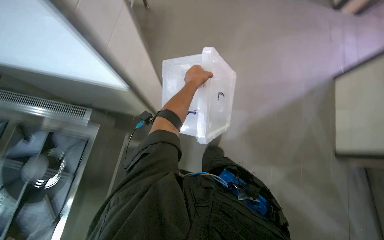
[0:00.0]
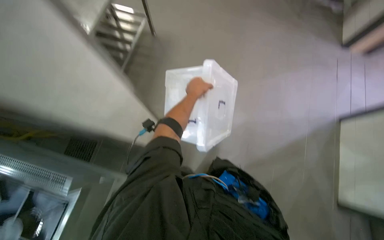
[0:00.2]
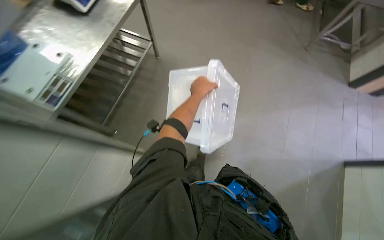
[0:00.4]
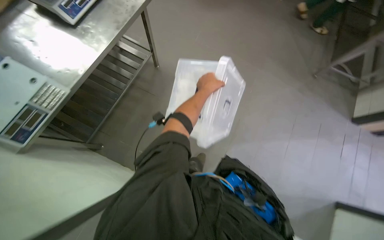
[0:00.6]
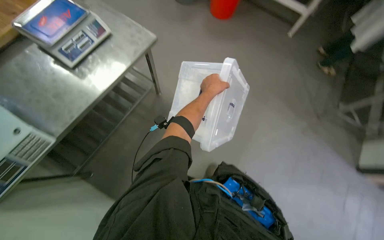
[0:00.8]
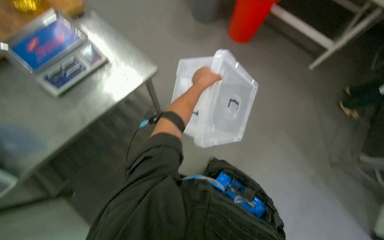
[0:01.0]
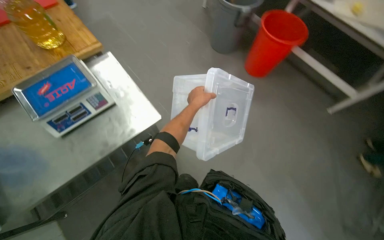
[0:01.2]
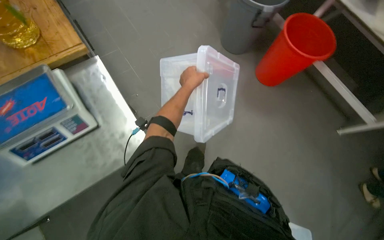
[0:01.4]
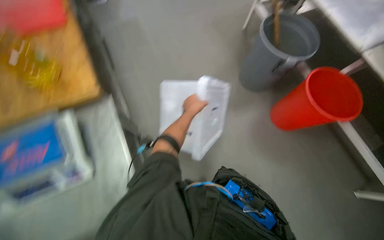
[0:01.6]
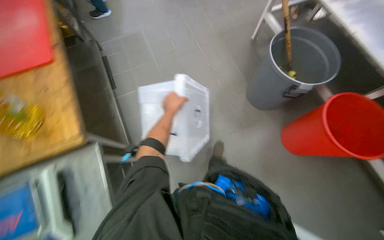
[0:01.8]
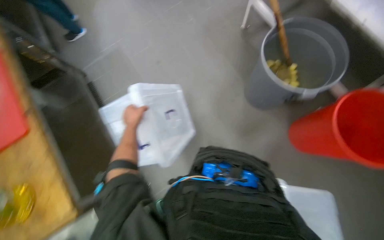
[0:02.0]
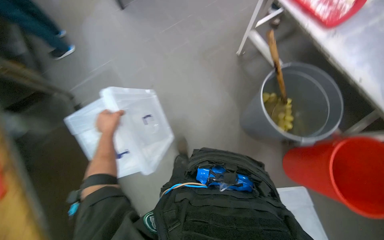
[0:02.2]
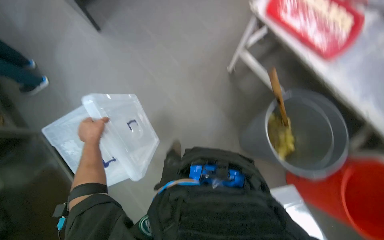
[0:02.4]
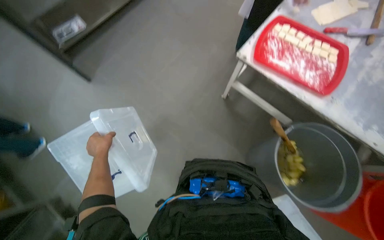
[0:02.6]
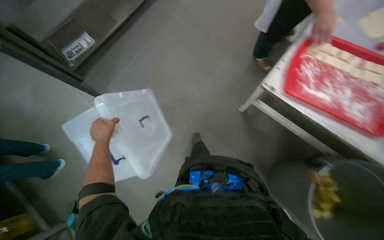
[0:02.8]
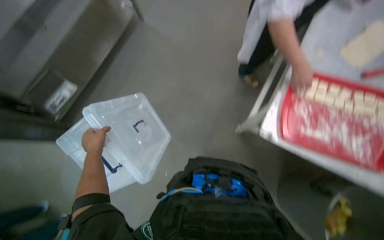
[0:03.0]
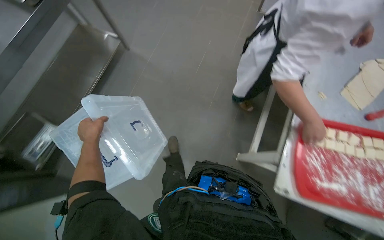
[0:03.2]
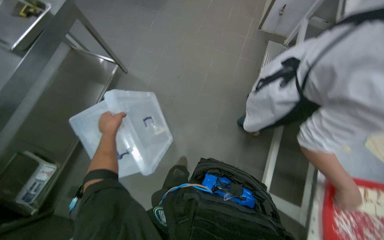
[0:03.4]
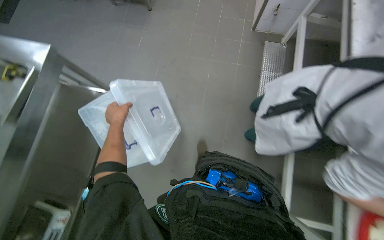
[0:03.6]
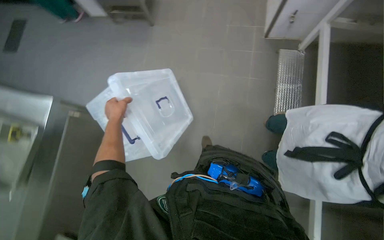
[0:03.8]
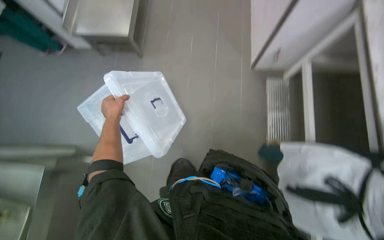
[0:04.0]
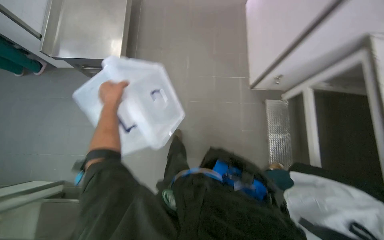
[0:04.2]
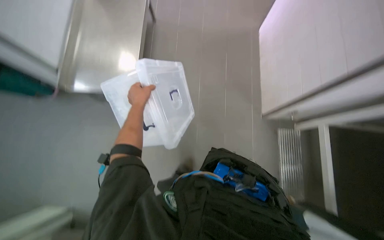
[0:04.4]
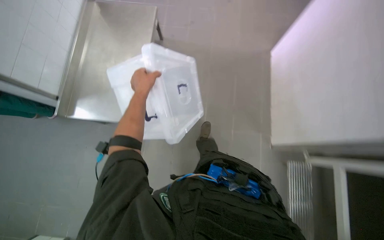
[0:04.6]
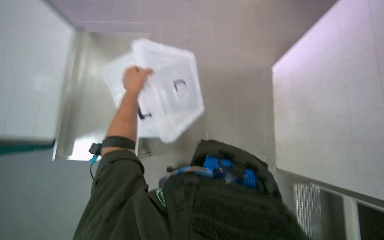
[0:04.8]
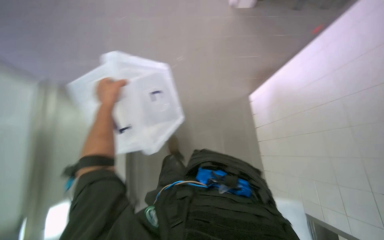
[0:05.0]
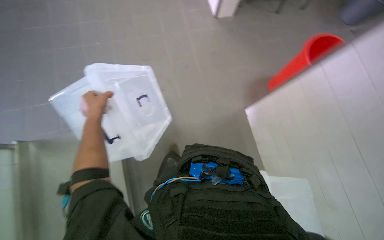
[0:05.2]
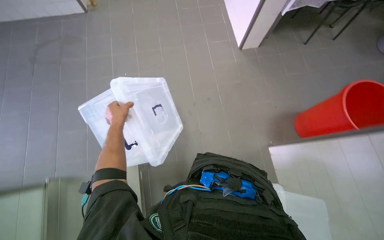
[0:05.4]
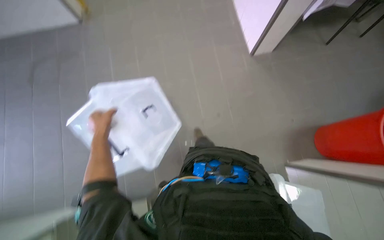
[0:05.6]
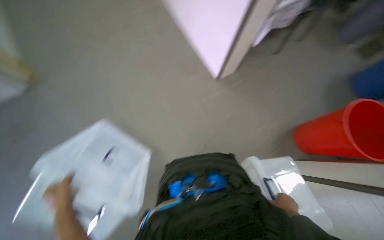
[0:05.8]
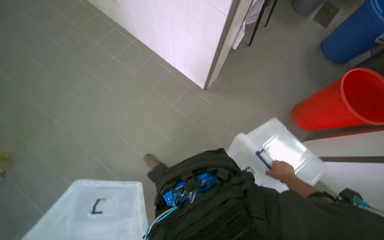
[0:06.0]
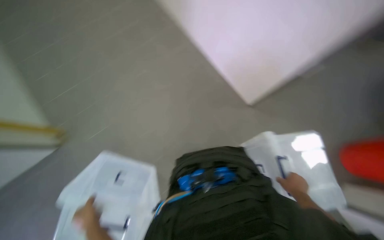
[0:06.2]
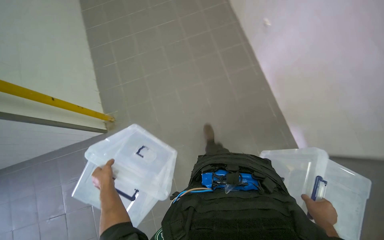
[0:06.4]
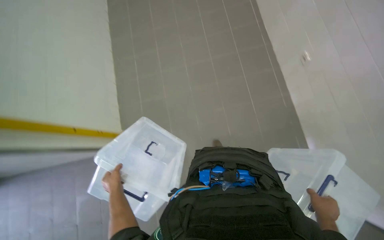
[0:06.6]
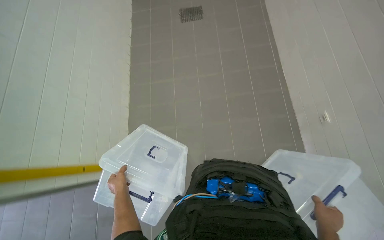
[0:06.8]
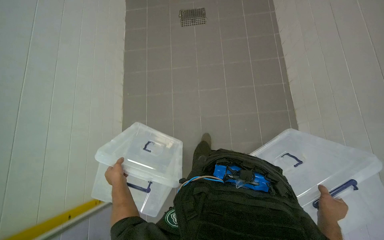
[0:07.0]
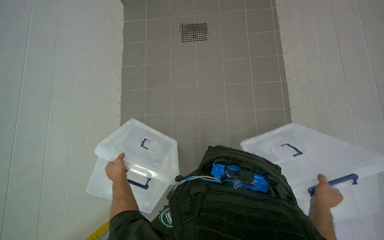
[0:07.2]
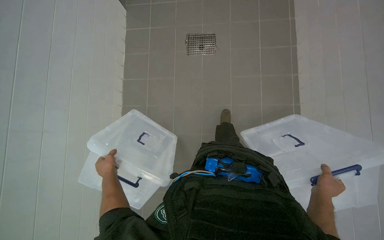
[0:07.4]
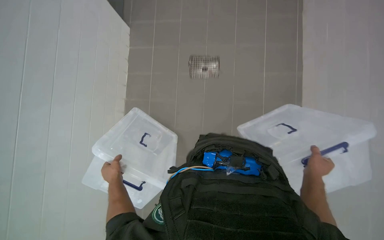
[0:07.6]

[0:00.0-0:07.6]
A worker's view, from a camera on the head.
Job: organizing items.
The whole recording: Carrying plastic containers. The worker carries two clear plastic containers through the kitchen.
0:00.0 to 0:01.6: The camera travels some 70 cm.
0:03.0 to 0:04.6: The head travels about 70 cm.
0:04.6 to 0:06.0: The camera is carried about 50 cm. The wearer's head swings approximately 30 degrees to the right.
0:06.0 to 0:07.6: The head turns to the left by approximately 30 degrees.

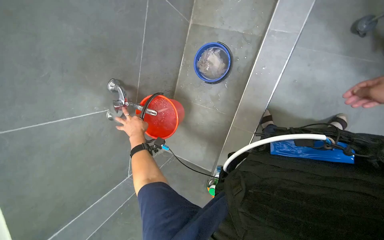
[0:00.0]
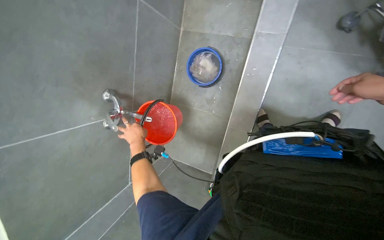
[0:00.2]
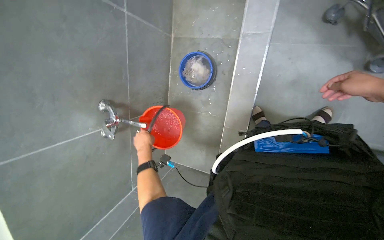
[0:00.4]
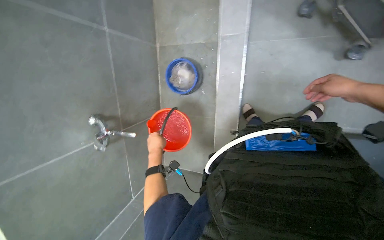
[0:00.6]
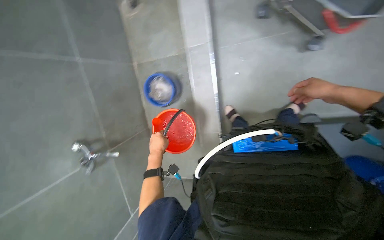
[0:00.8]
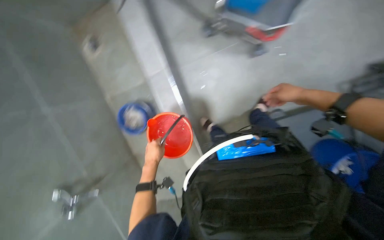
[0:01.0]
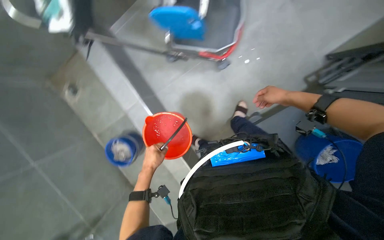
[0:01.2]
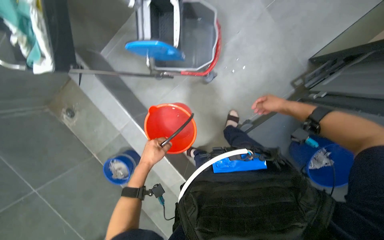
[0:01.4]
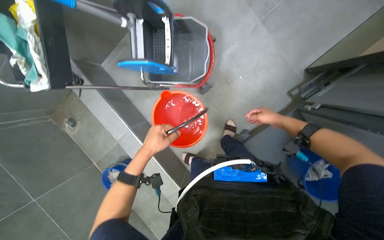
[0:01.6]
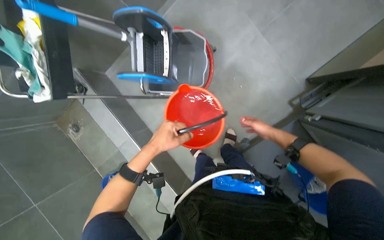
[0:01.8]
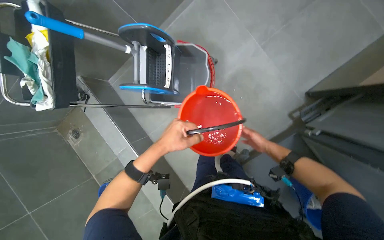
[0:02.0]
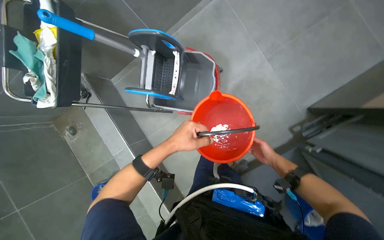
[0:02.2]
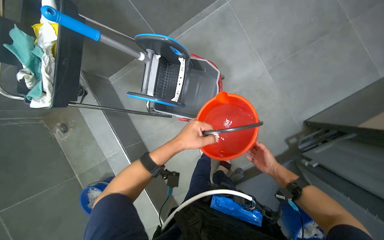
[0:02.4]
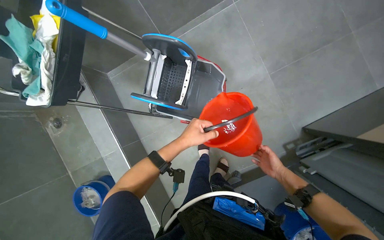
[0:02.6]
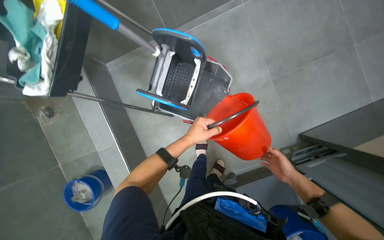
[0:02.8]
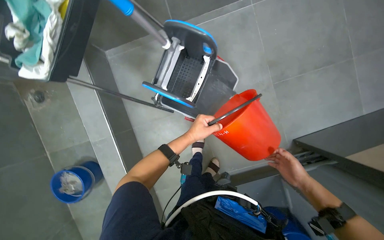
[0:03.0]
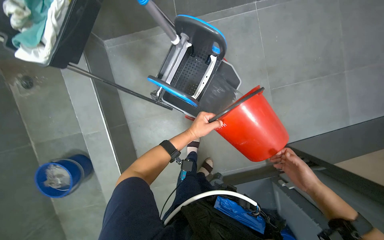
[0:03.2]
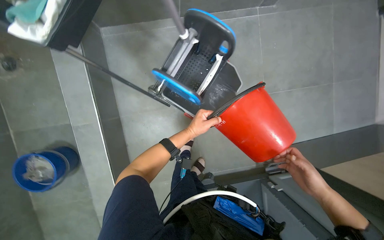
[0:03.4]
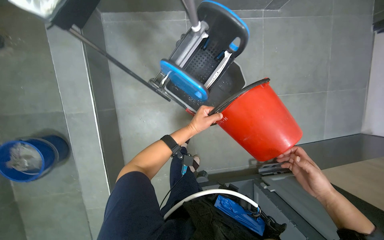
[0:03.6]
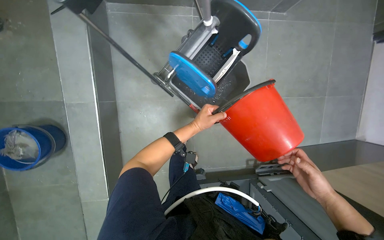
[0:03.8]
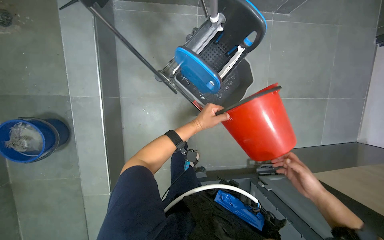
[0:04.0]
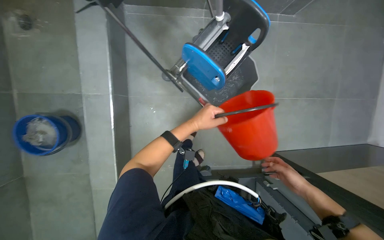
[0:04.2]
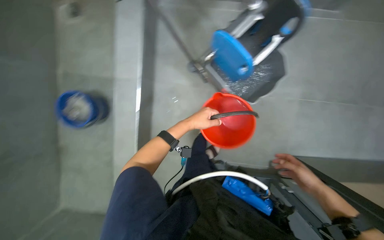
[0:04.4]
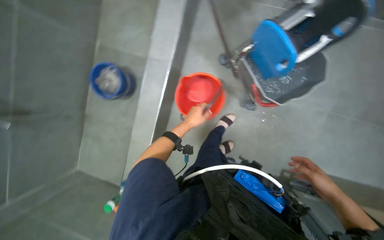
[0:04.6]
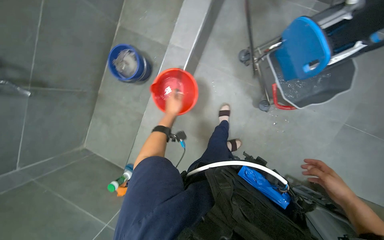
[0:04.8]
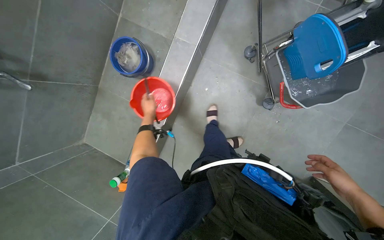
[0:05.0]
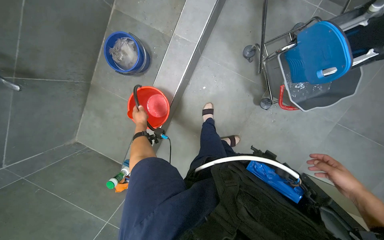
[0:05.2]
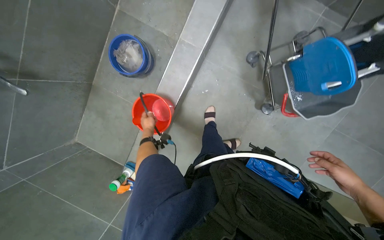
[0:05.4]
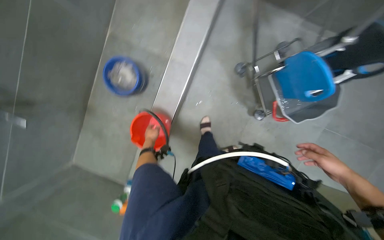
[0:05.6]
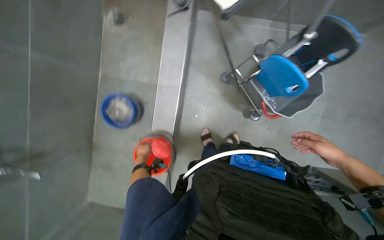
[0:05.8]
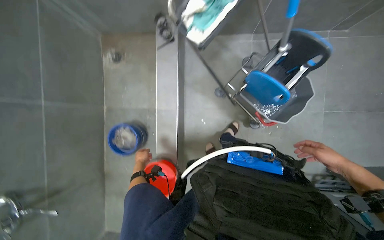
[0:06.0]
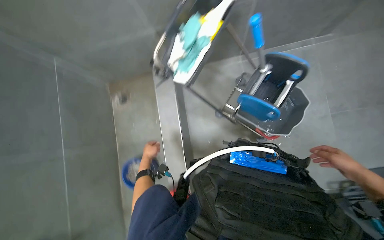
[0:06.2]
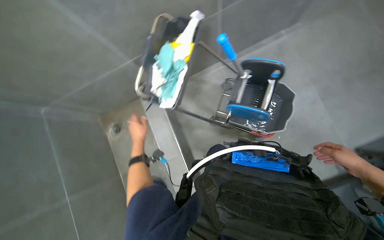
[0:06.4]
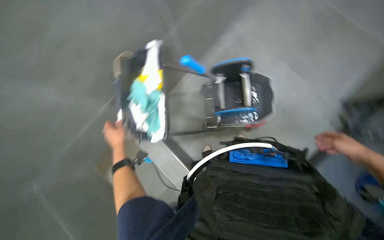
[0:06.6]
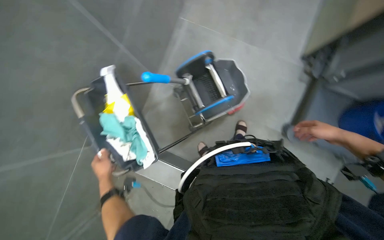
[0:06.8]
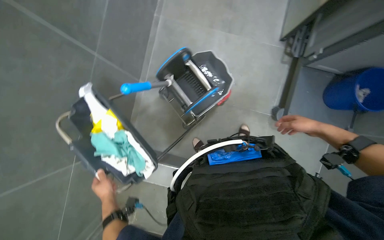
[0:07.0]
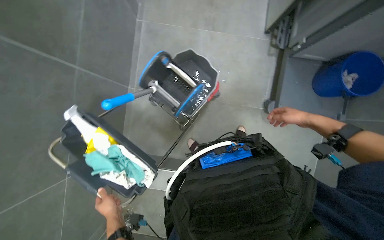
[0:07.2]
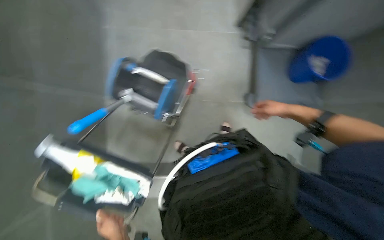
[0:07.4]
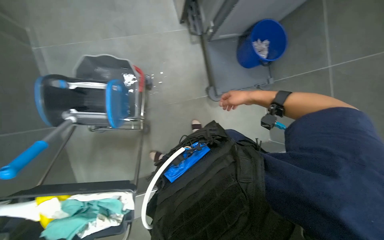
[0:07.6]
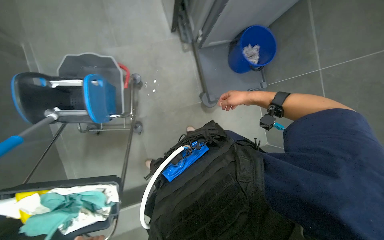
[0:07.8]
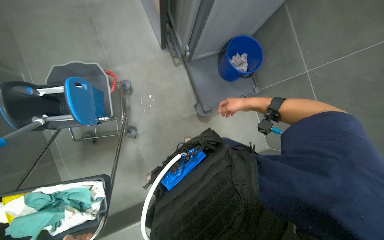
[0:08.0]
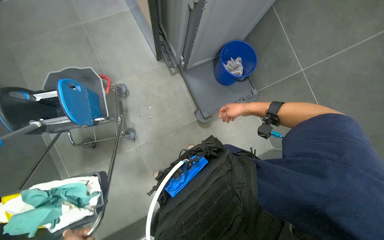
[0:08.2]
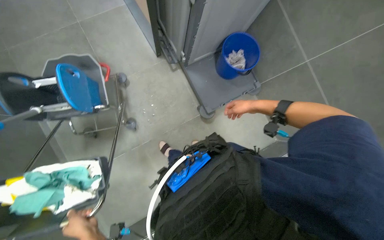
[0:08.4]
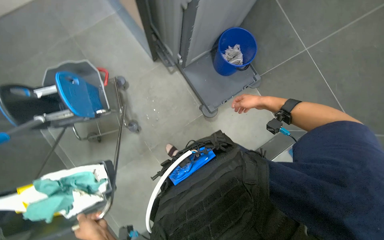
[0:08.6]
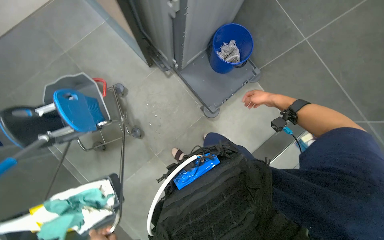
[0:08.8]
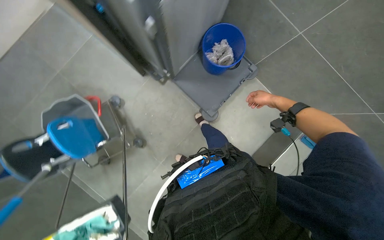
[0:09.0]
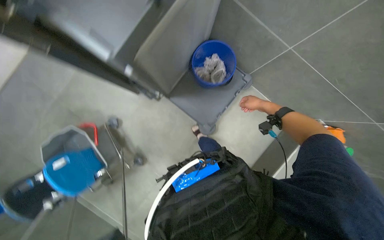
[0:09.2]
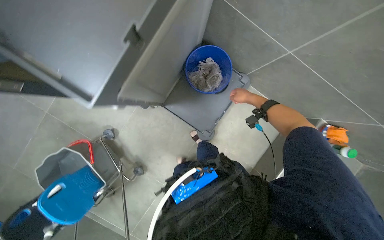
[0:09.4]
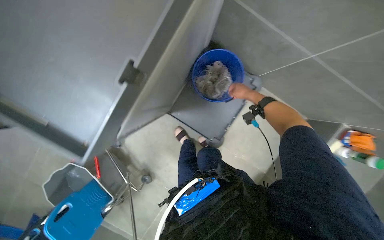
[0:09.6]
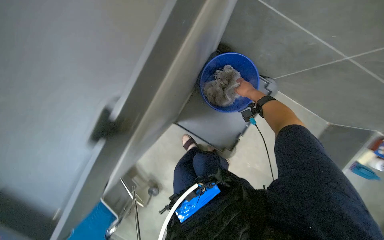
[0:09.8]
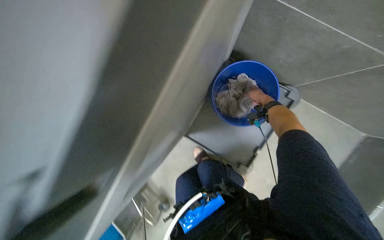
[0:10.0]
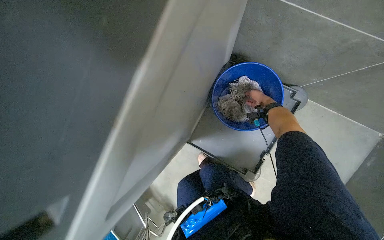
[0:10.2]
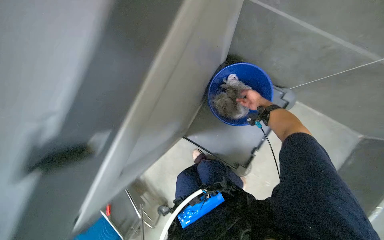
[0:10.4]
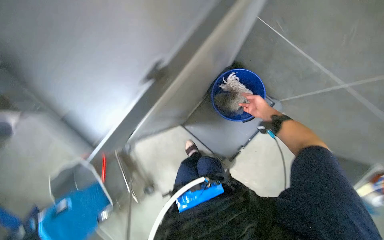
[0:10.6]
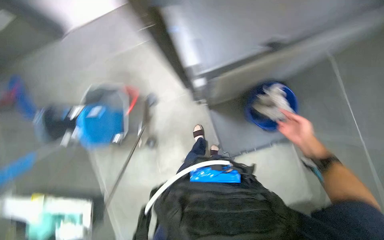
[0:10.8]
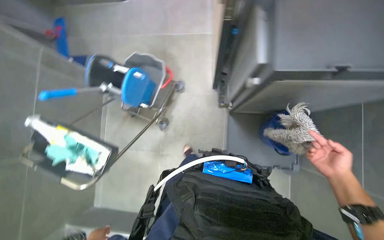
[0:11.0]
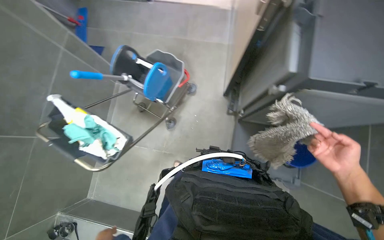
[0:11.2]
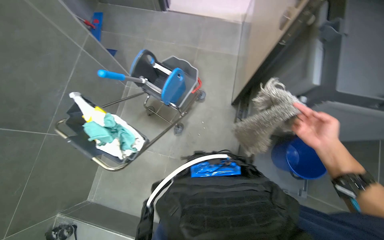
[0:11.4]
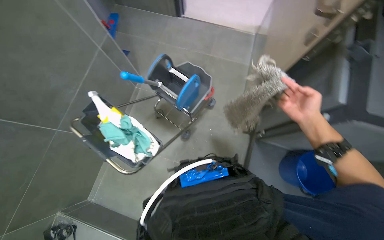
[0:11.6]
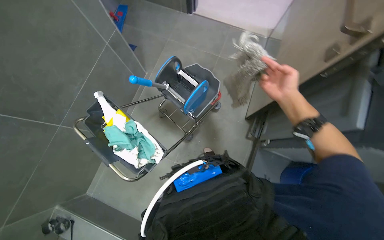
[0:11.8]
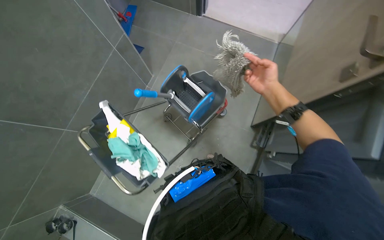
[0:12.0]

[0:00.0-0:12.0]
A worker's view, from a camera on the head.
Job: preparing cleaning supplies.
The whole recording: Preparing cleaning cart. The worker organizes the cleaning cart by placing the bucket, exchanging mop heads, and gathering supplies.
0:00.0 to 0:01.6: The head turns to the right by roughly 50 degrees. The wearer looks roughly 25 degrees further upward.
0:06.0 to 0:07.6: The head turns to the right by some 90 degrees. The view tilts about 20 degrees upward.
0:07.6 to 0:09.0: The right hand moves to the right, roughly 20 cm.
0:09.0 to 0:10.4: The camera is carried roughly 50 cm.
0:10.4 to 0:12.0: The wearer moves roughly 60 cm. The scene rotates clockwise by approximately 65 degrees.
